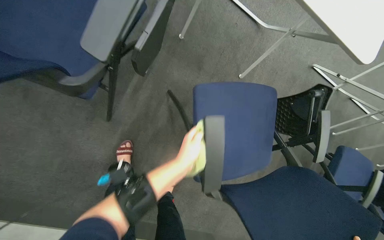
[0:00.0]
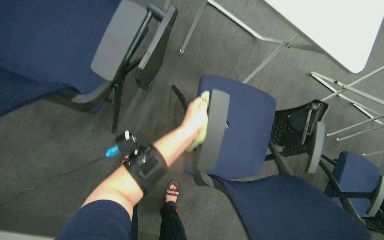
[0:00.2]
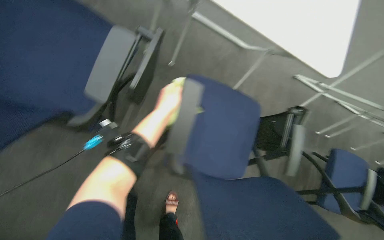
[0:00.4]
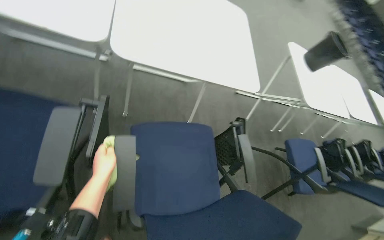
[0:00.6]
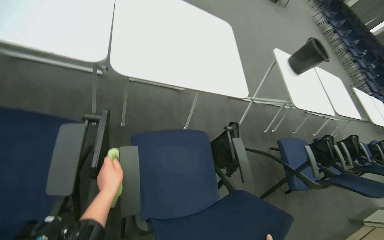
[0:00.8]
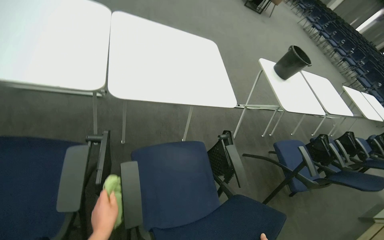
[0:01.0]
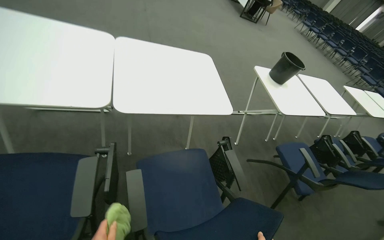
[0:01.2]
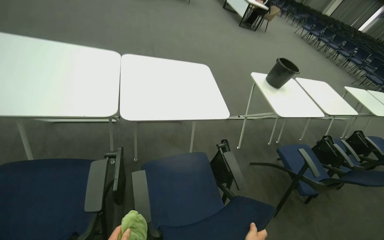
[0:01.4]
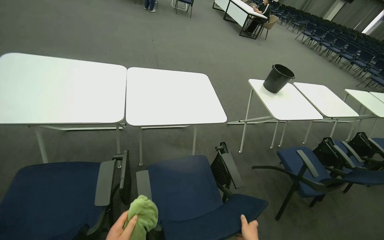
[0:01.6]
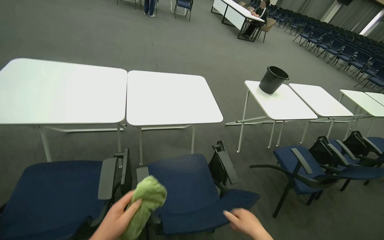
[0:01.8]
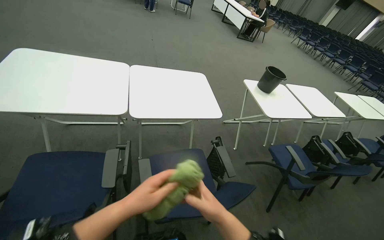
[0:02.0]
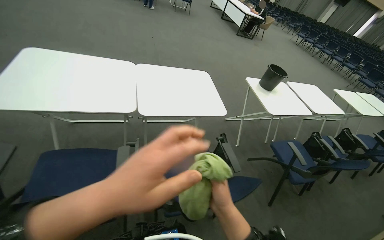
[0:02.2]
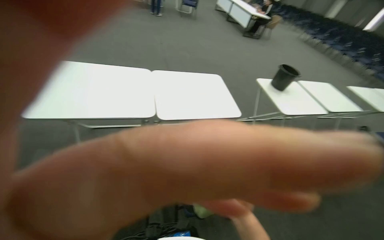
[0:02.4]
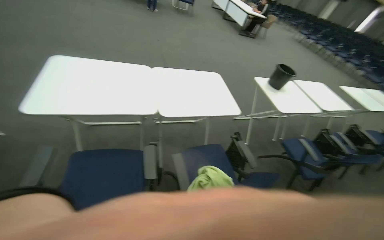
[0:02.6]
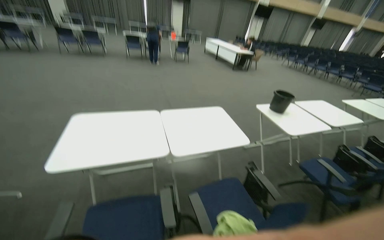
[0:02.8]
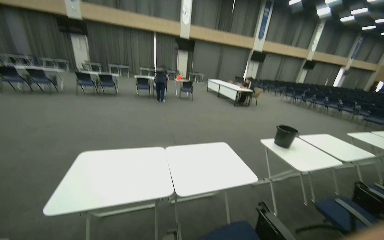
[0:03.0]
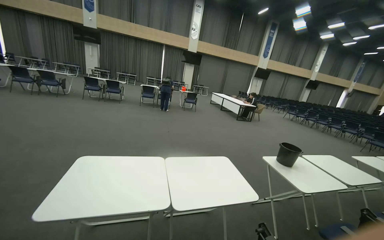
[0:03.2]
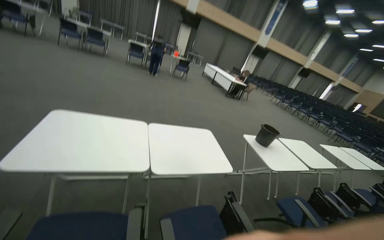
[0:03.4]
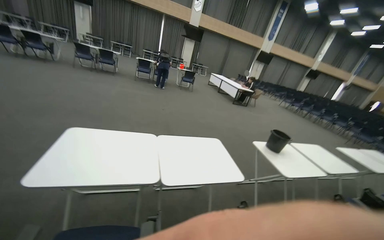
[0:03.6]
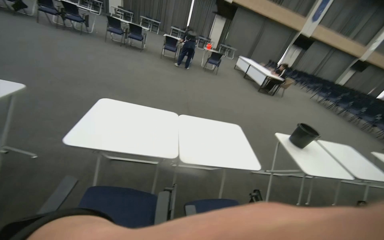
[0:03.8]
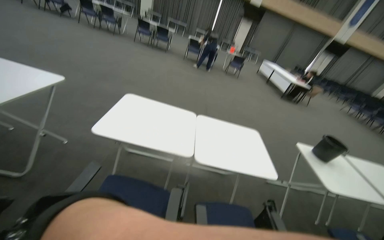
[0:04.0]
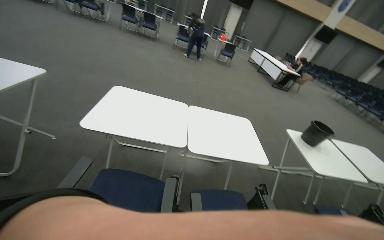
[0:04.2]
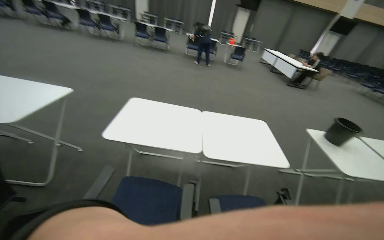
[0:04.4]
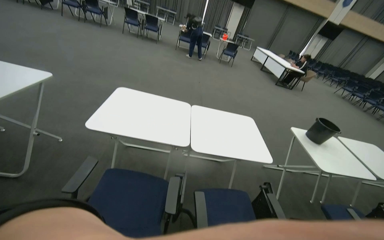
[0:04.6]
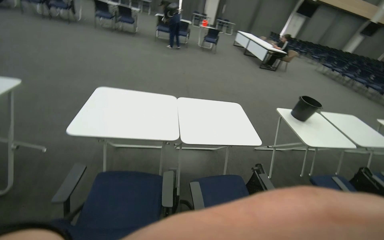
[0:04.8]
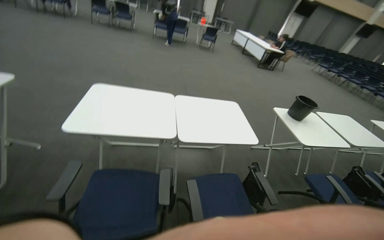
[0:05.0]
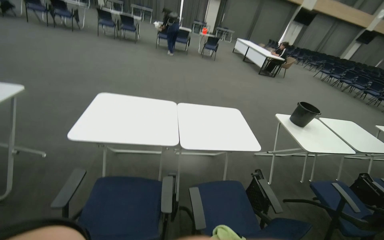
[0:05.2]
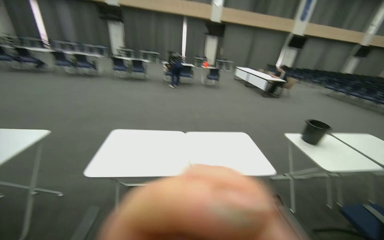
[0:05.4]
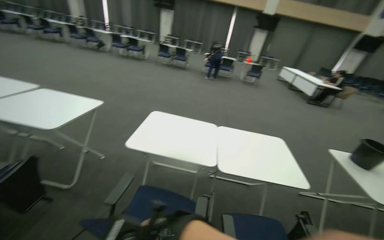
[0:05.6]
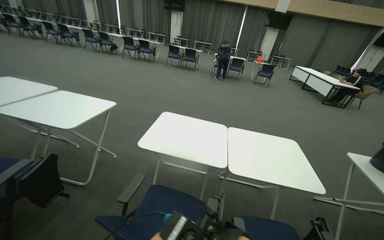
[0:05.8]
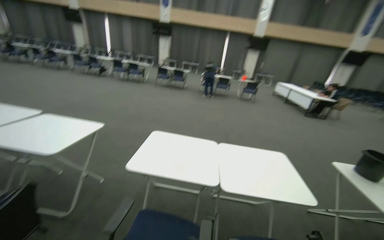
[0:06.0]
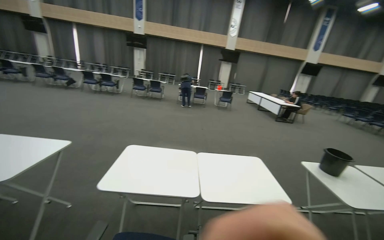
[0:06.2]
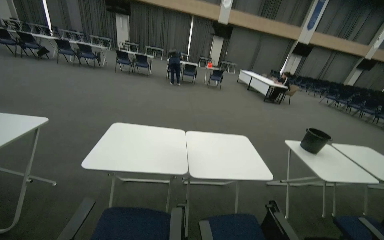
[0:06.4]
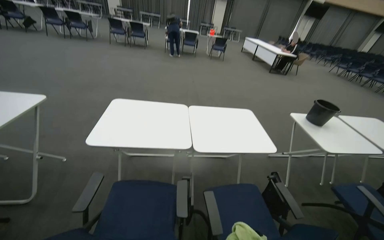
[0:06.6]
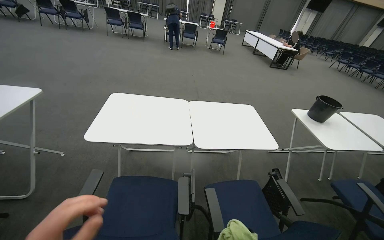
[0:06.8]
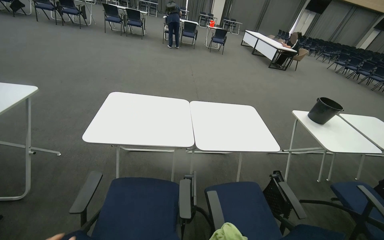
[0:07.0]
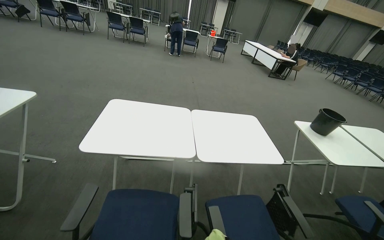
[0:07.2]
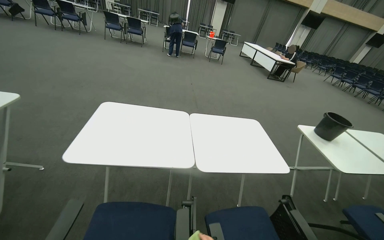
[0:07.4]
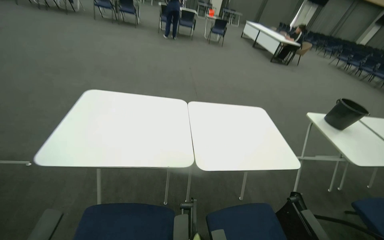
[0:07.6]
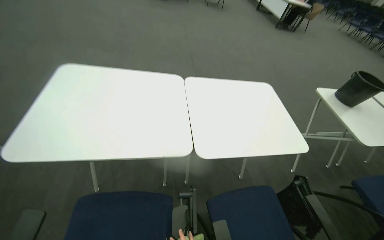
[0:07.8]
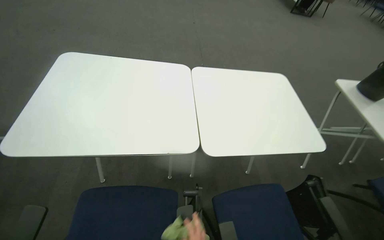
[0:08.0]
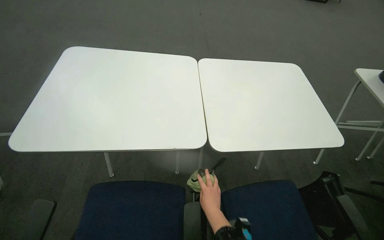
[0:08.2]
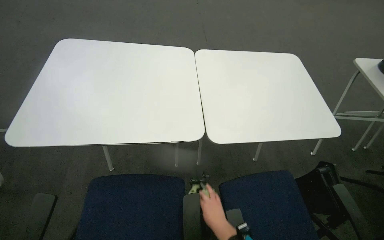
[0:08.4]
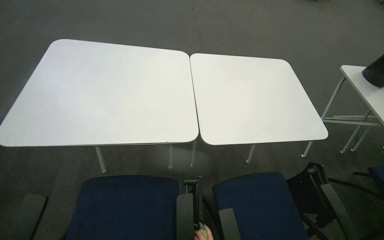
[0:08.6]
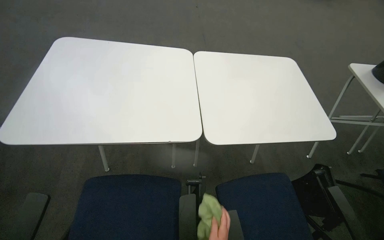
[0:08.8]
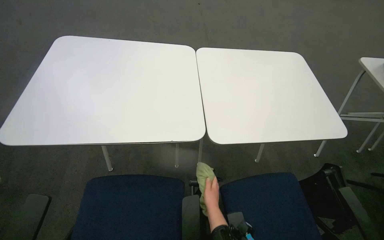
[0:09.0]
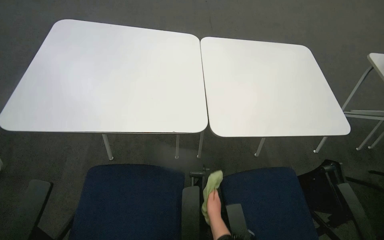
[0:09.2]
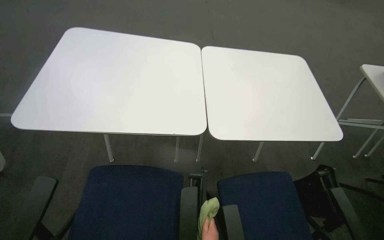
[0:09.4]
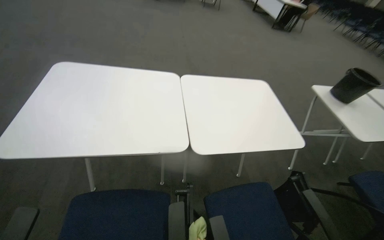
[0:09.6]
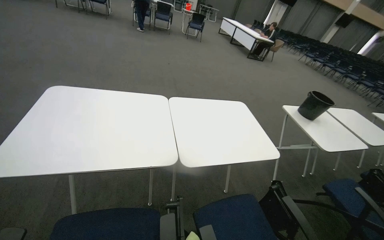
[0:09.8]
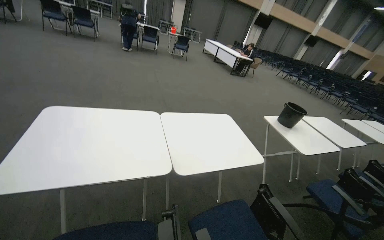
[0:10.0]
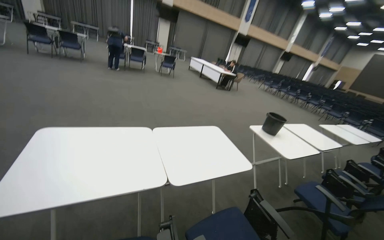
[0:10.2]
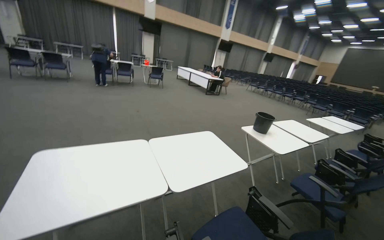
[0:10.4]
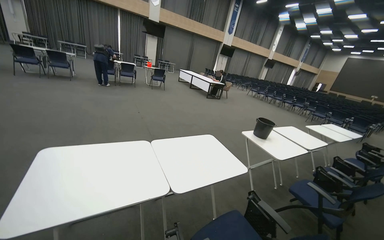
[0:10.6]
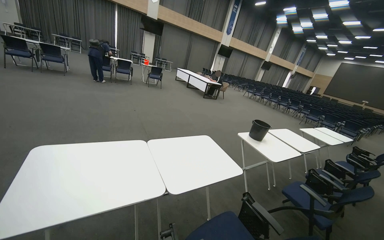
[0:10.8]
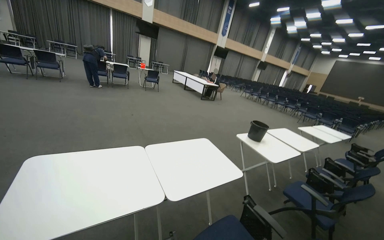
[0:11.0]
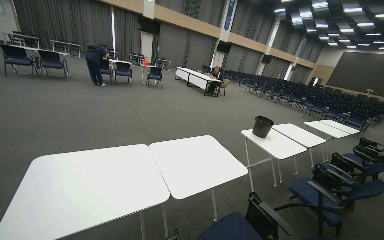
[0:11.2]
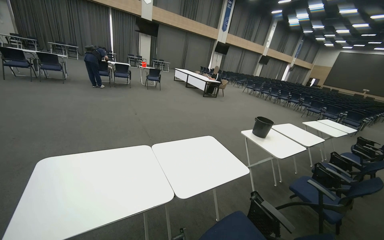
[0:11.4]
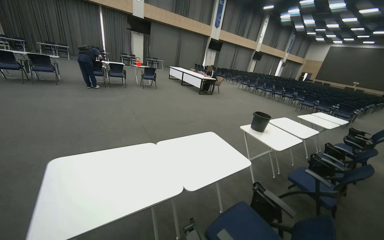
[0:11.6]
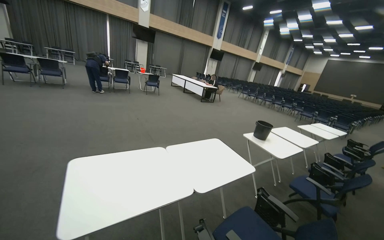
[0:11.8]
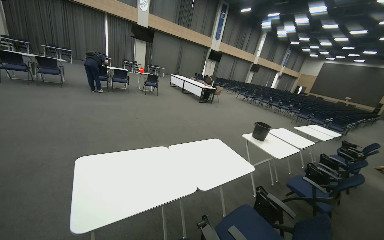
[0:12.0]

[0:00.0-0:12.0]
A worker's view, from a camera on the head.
Job: wiping surfaces.
The whole recording: Wiping conference room tables and chairs. The worker wipes down tables and chairs in the conference room, periodically rinsing the cloth.
0:00.0 to 0:01.6: The head travels roughly 40 cm. The camera pitches upward, by some 30 degrees. The scene rotates counterclockwise by some 40 degrees.
0:01.6 to 0:03.0: The wearer looks approximately 25 degrees further upward.
0:03.0 to 0:04.4: The wearer looks about 20 degrees further to the left.
0:04.4 to 0:06.0: The view tips upward by some 10 degrees.
0:06.0 to 0:07.6: The camera pitches downward, by some 20 degrees.
0:07.6 to 0:09.0: The view tips downward by some 15 degrees.
0:09.0 to 0:10.4: The head travels approximately 40 cm. The head rotates some 25 degrees to the right. The view tilts some 30 degrees upward.

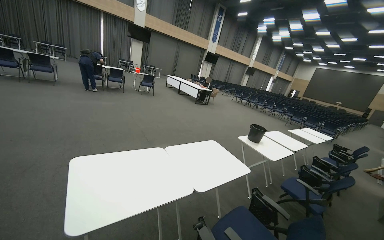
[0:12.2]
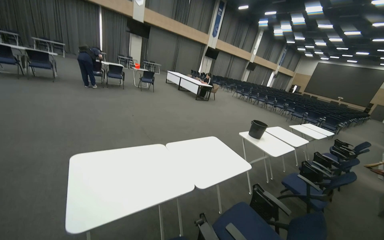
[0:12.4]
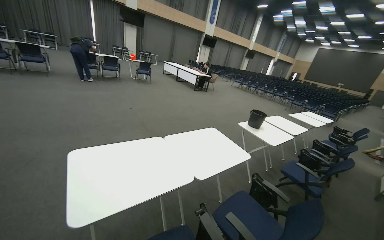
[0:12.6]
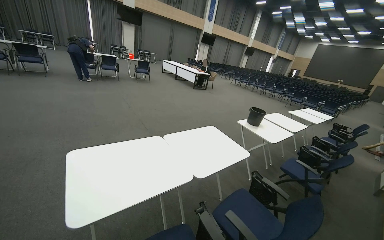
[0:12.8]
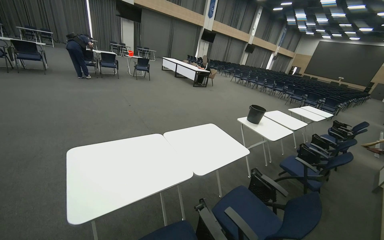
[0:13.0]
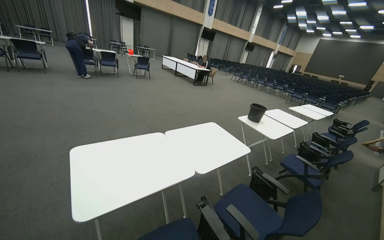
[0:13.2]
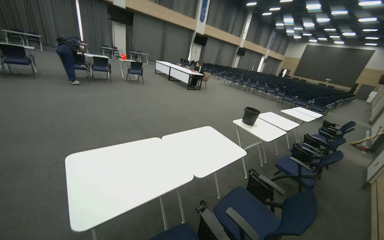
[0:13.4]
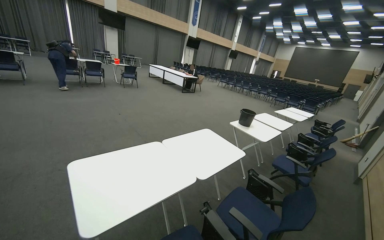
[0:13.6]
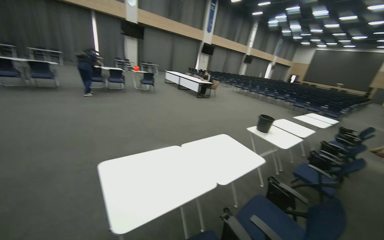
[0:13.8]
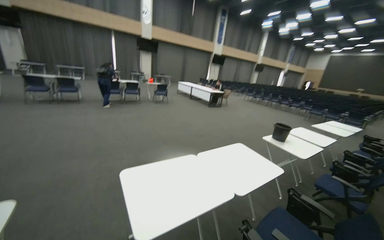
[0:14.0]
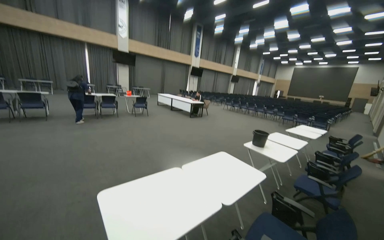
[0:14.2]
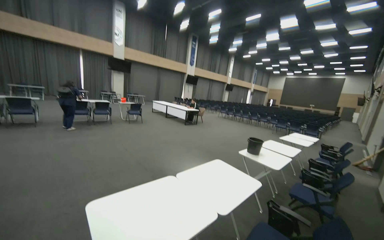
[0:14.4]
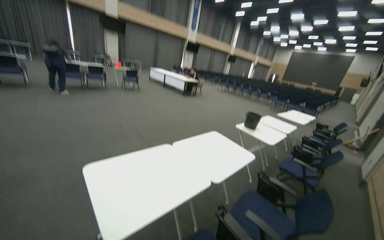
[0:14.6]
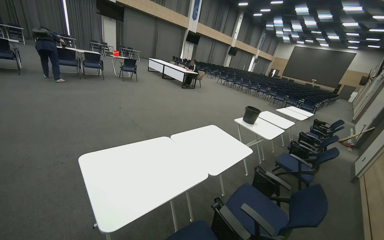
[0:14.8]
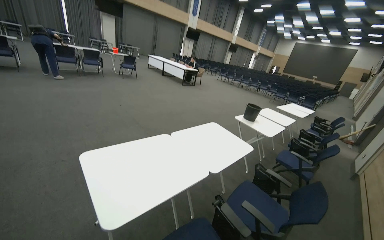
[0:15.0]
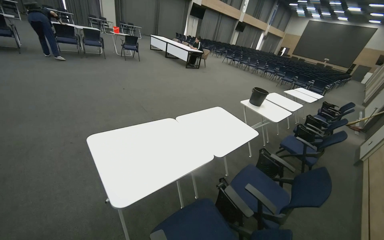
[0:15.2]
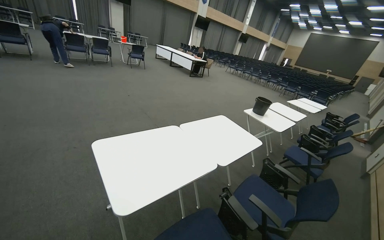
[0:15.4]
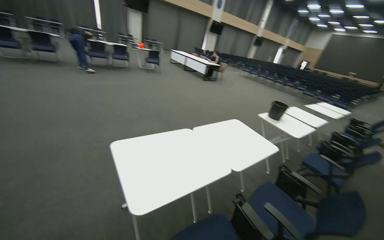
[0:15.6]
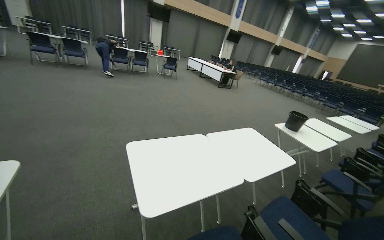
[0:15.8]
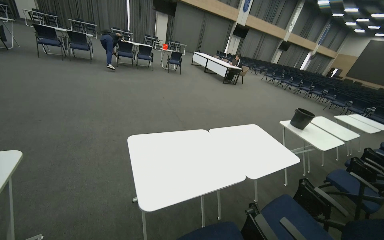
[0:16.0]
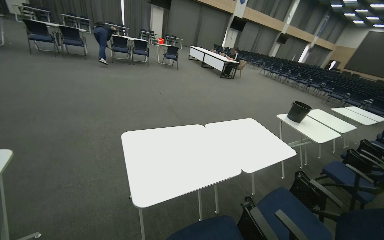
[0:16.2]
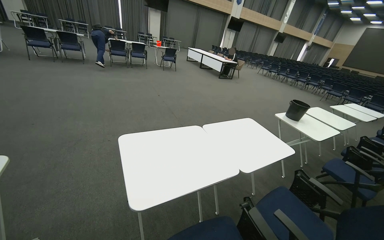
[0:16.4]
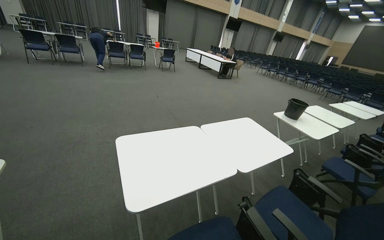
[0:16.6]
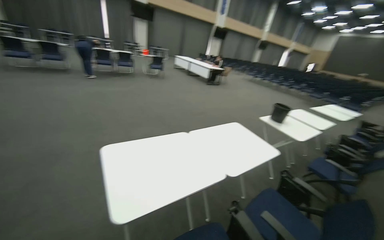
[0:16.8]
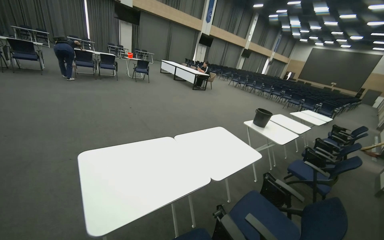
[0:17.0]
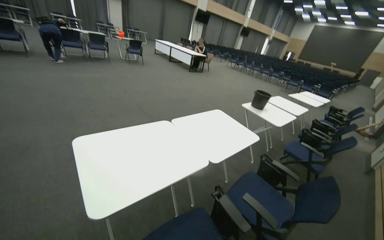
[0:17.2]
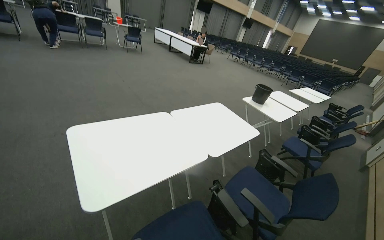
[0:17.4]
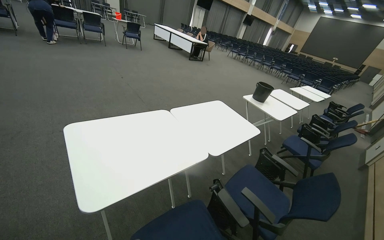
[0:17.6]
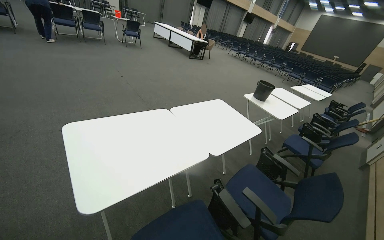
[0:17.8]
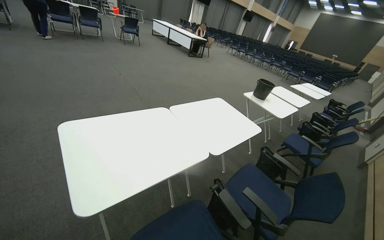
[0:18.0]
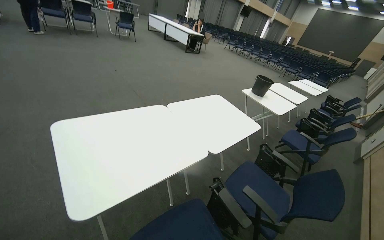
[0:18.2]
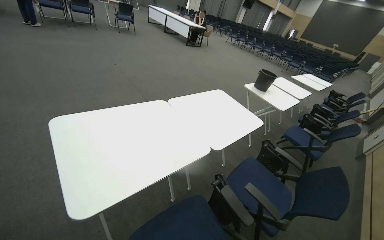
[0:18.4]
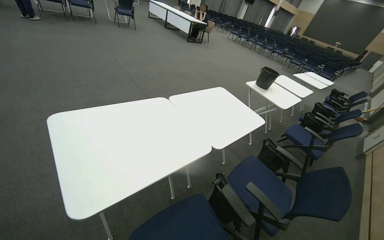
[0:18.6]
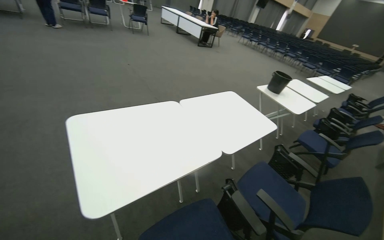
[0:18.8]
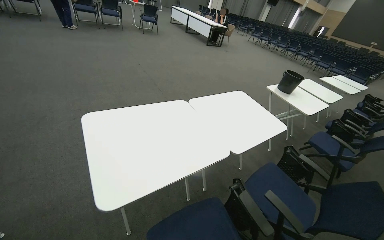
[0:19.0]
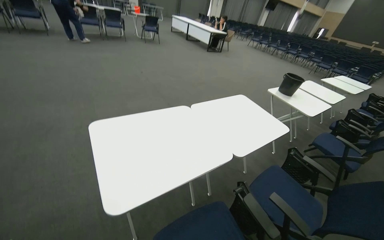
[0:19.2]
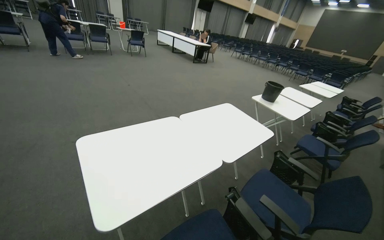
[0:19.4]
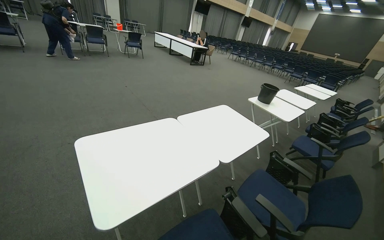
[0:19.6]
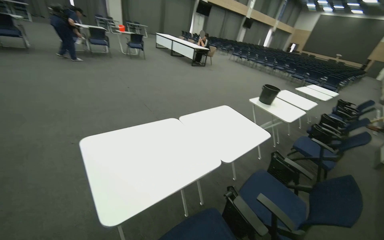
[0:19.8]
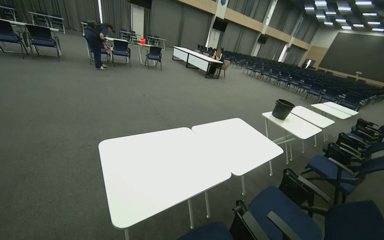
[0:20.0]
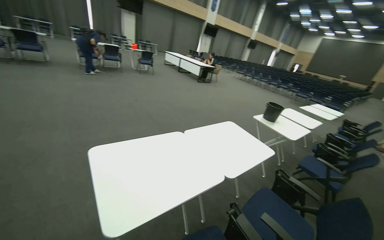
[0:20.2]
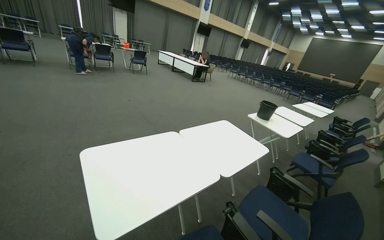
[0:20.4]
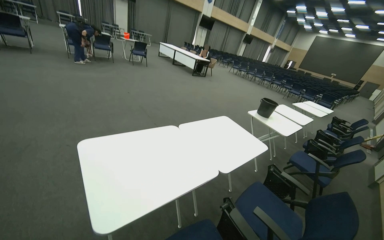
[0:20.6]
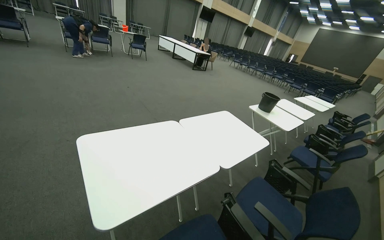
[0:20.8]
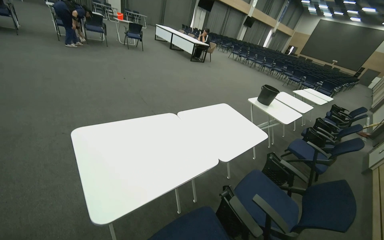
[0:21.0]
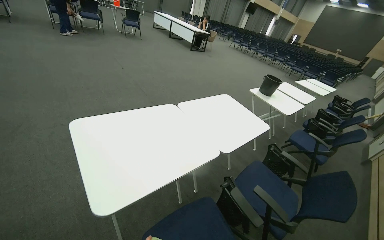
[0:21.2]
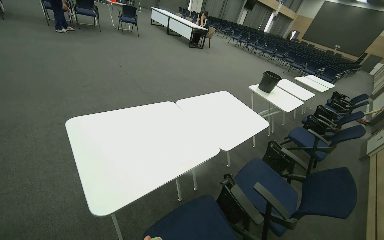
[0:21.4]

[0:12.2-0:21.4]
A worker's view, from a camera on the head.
Job: wiping surfaces.
The whole recording: Wiping conference room tables and chairs. The worker wipes down tables and chairs in the conference room, periodically rinsing the cloth.
0:16.8 to 0:18.4: The view tips downward by approximately 10 degrees.
